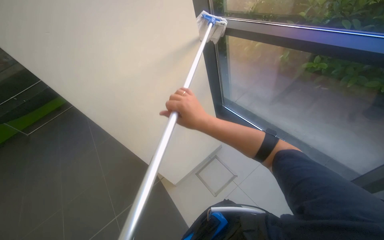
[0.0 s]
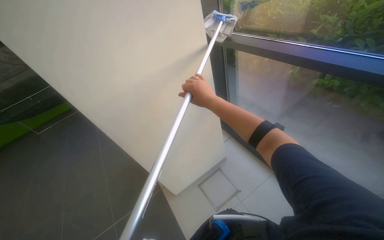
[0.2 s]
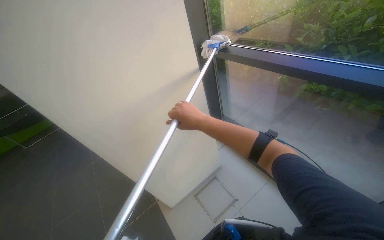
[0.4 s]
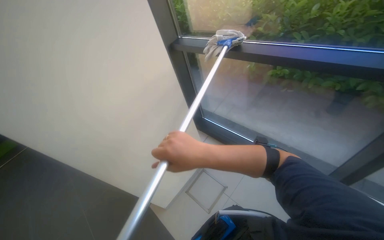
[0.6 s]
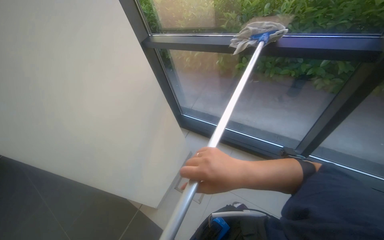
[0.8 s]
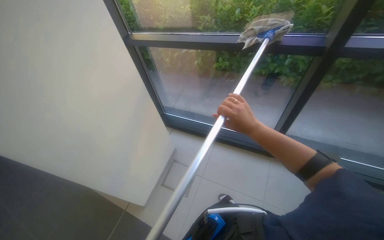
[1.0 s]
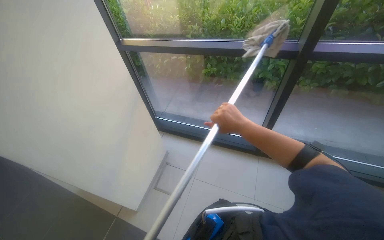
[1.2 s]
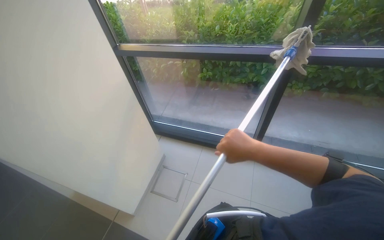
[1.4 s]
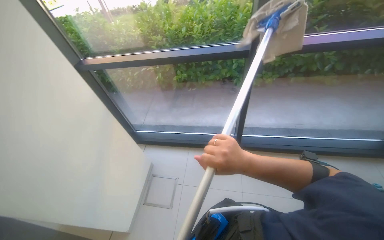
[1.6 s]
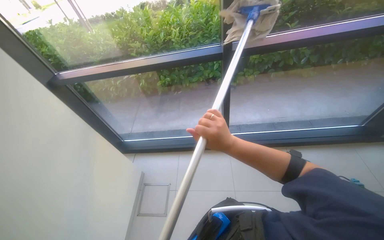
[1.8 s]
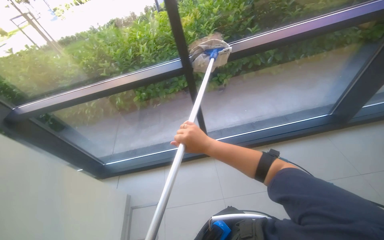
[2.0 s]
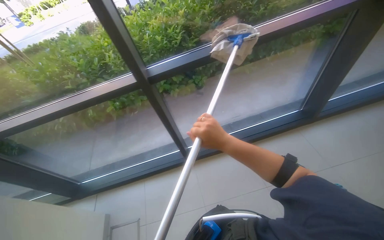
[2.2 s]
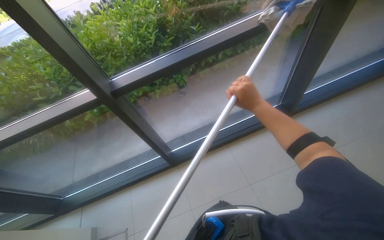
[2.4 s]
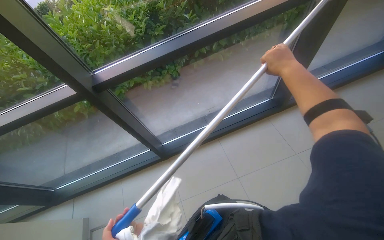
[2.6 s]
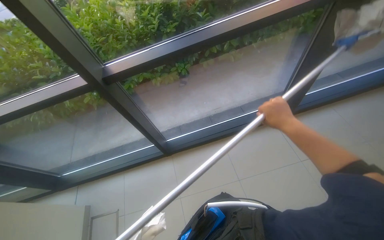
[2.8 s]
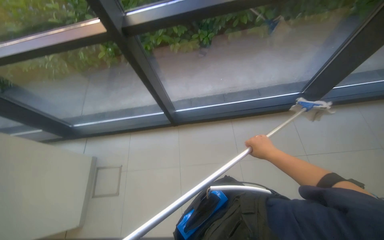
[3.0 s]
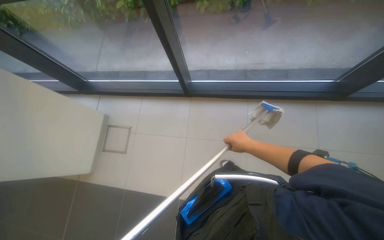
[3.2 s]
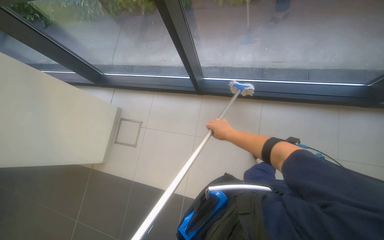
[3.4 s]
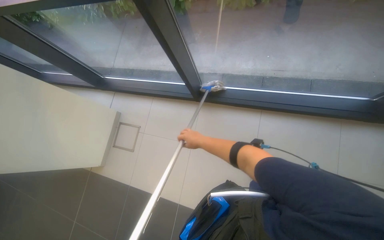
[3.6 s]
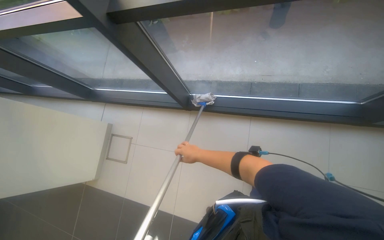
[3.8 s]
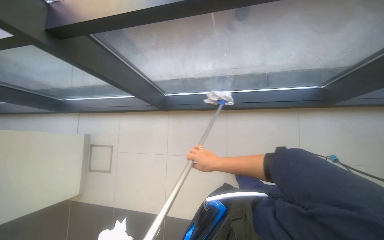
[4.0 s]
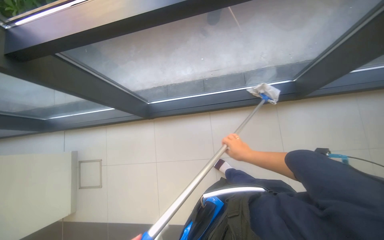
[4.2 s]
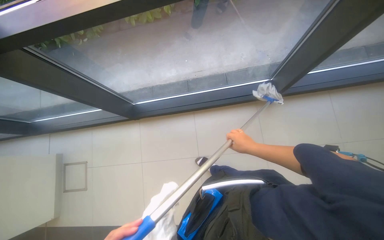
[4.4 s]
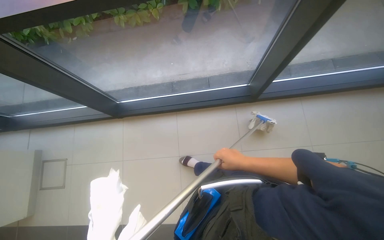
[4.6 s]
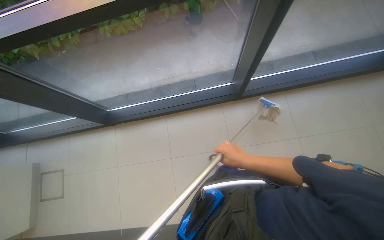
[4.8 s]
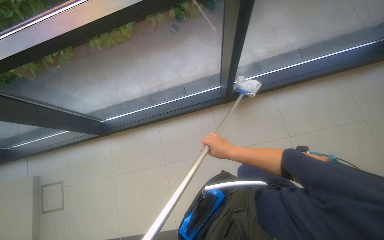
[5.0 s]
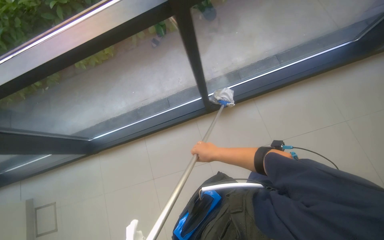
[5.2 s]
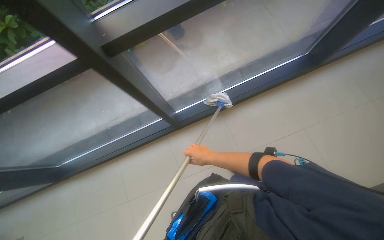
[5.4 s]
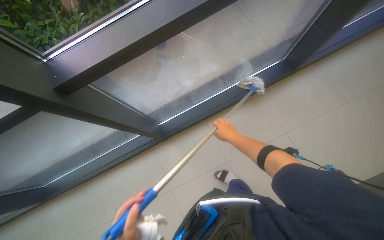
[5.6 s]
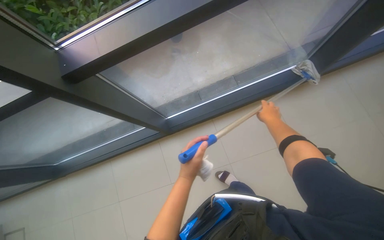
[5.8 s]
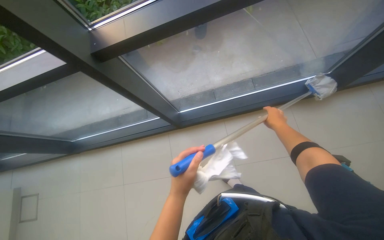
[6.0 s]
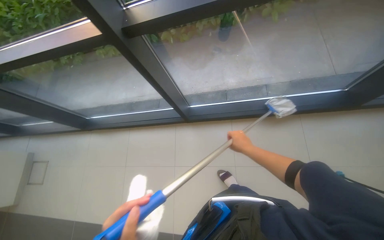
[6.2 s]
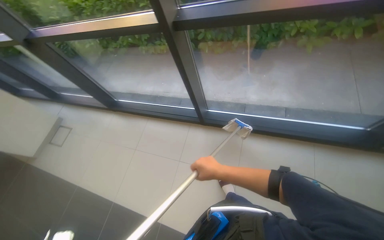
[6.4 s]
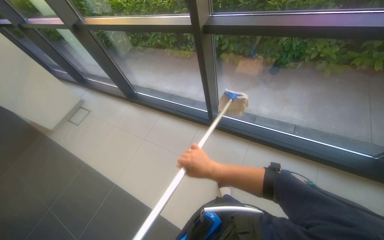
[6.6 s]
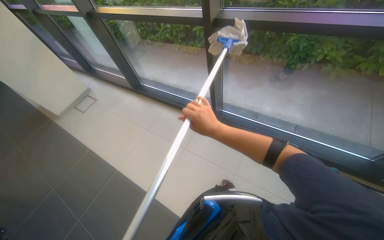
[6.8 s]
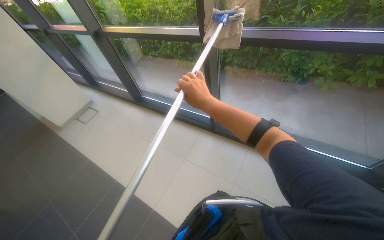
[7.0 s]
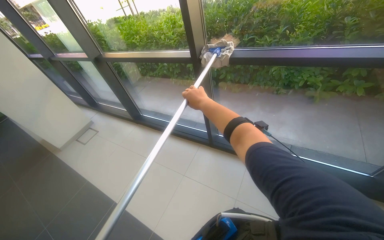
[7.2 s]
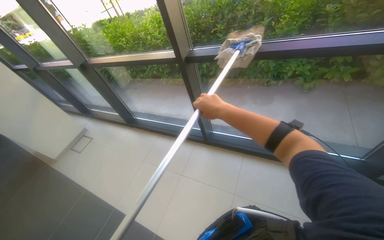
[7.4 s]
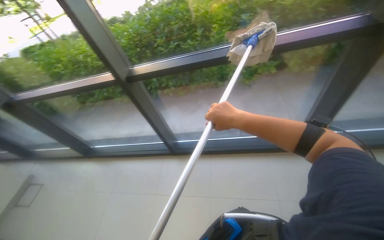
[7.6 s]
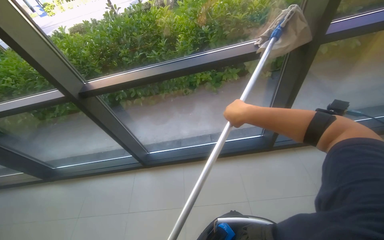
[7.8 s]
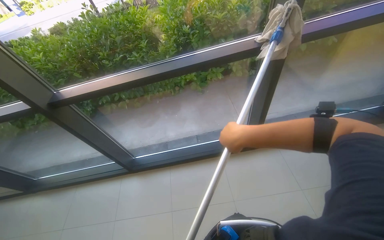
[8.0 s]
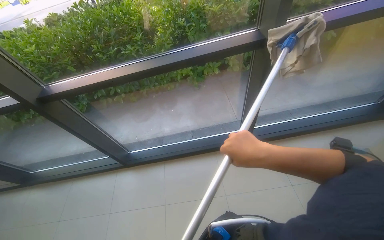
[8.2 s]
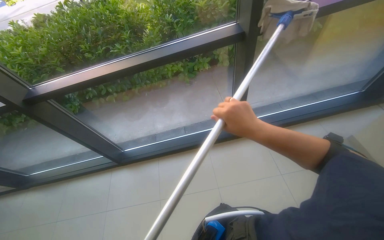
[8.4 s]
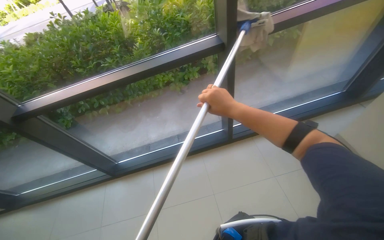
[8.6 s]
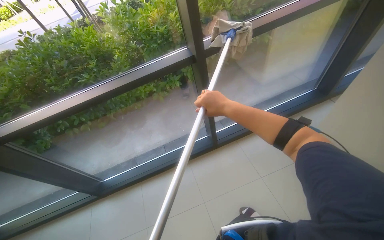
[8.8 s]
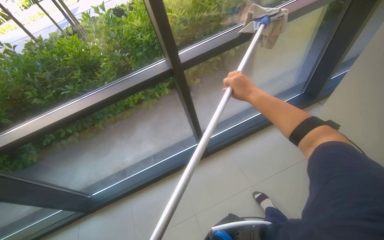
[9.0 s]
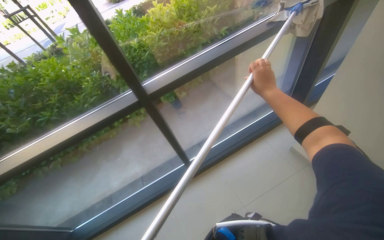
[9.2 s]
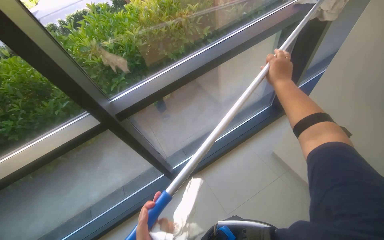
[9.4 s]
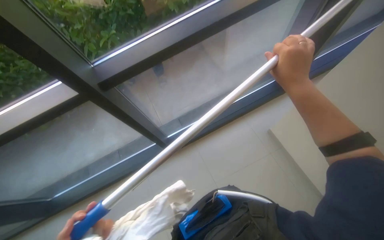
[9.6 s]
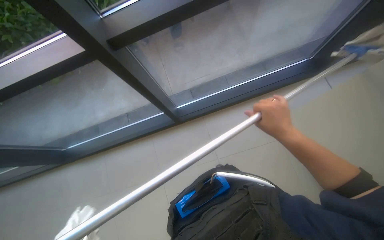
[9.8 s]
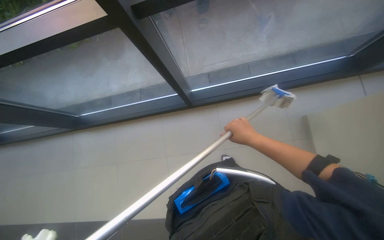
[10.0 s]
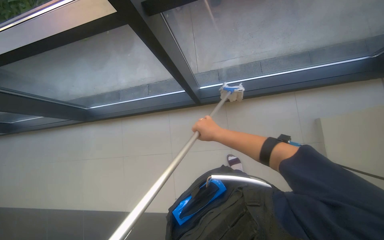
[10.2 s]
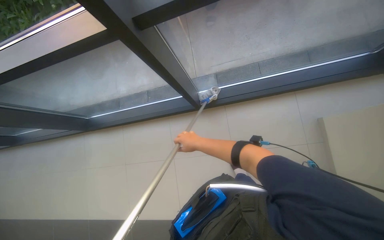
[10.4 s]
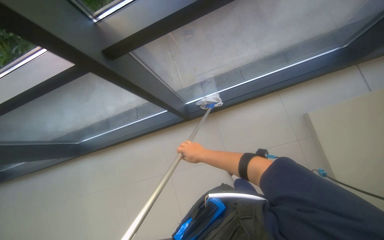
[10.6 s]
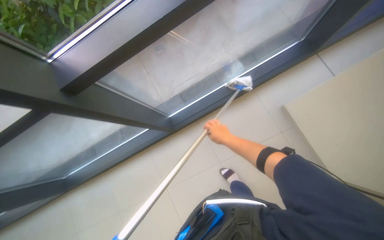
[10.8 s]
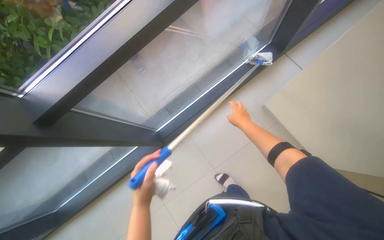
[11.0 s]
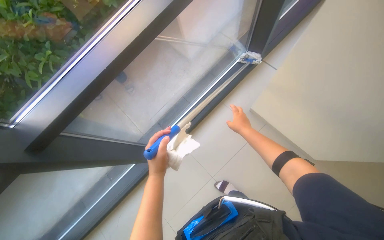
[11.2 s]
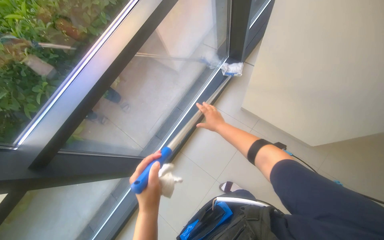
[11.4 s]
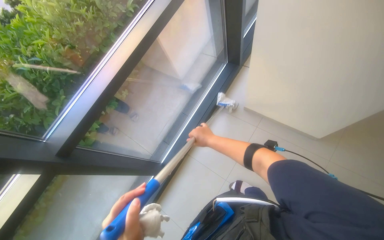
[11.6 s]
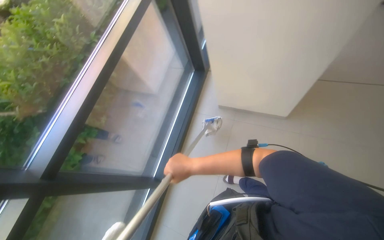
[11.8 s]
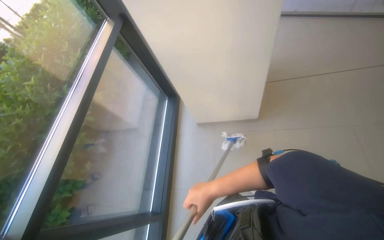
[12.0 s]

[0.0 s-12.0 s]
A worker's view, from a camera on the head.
Job: cleaning windows.
The whole recording: Cleaning glass windows with mop. The worker cleans the glass windows using a mop on a long pole.
0.0 to 1.6 s: The wearer looks about 45 degrees further to the right.
1.6 to 3.0 s: The camera travels some 60 cm. The camera pitches downward, by some 15 degrees.
3.0 to 4.4 s: The view tips downward by roughly 10 degrees. The right hand travels to the left and back again, about 30 cm each way.
4.4 to 6.0 s: The camera is carried to the right, roughly 70 cm.
6.0 to 7.6 s: The camera is carried some 50 cm. The view tilts approximately 20 degrees upward.
7.6 to 9.0 s: The wearer moves to the right, about 60 cm. The wearer's head swings some 25 degrees to the right.
9.0 to 10.4 s: The camera travels some 60 cm. The view tilts roughly 35 degrees downward.
10.4 to 12.0 s: The head rotates about 60 degrees to the right. The wearer looks roughly 35 degrees further upward.

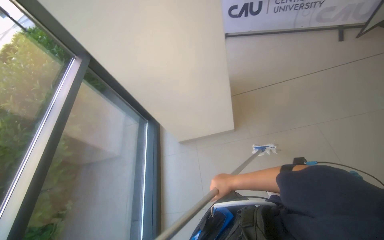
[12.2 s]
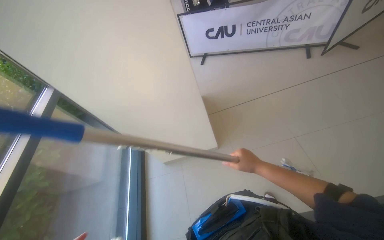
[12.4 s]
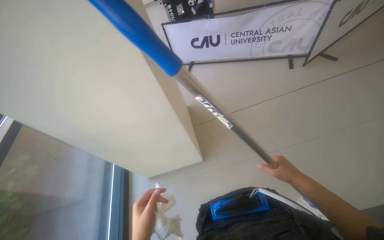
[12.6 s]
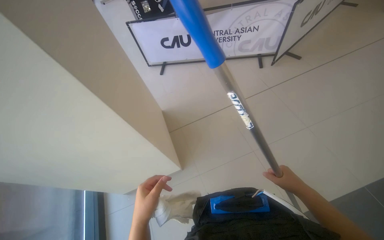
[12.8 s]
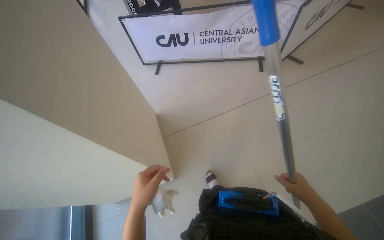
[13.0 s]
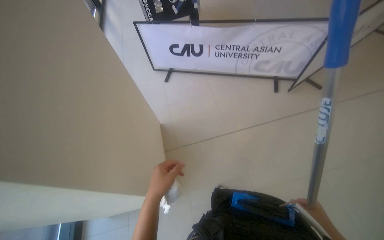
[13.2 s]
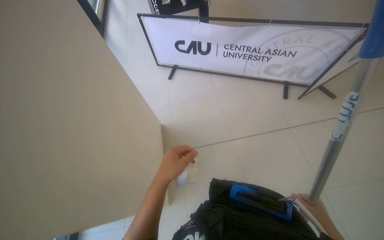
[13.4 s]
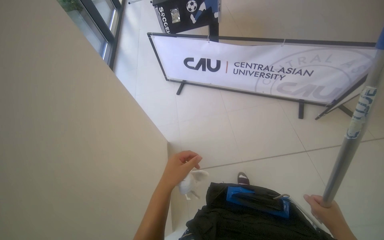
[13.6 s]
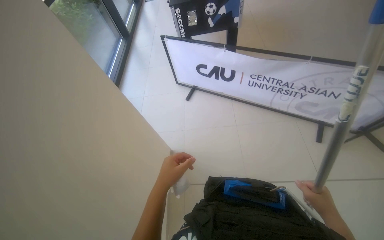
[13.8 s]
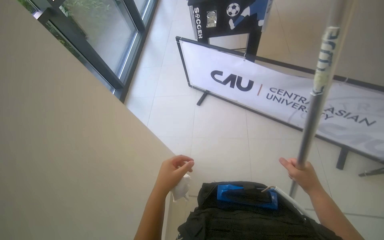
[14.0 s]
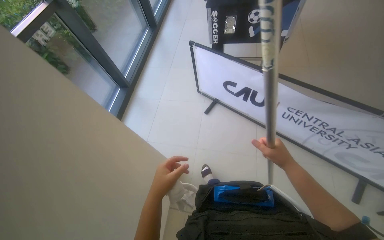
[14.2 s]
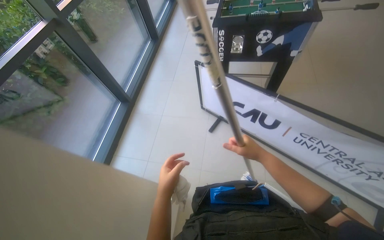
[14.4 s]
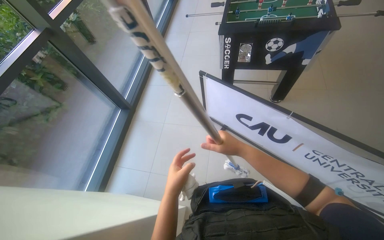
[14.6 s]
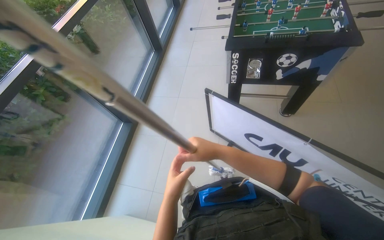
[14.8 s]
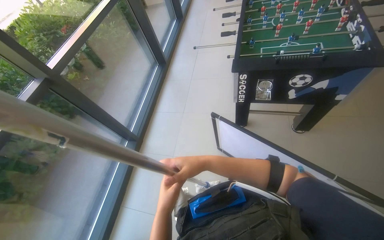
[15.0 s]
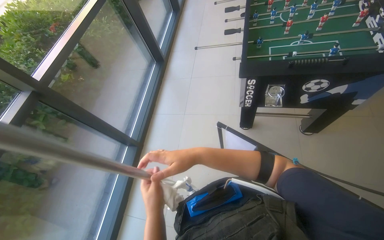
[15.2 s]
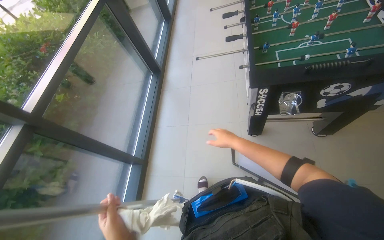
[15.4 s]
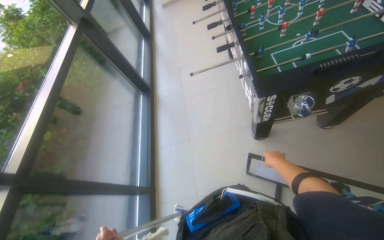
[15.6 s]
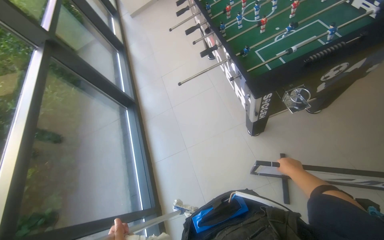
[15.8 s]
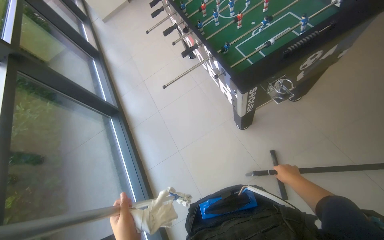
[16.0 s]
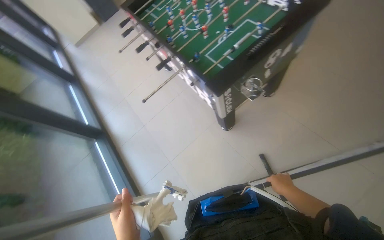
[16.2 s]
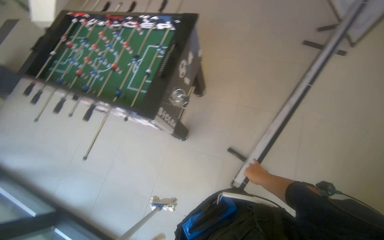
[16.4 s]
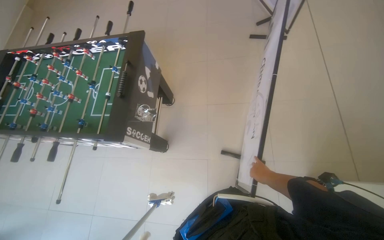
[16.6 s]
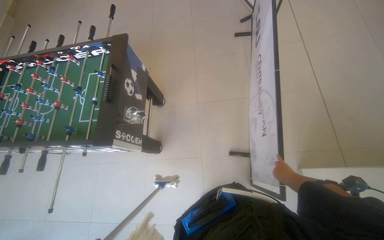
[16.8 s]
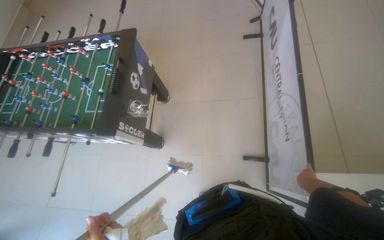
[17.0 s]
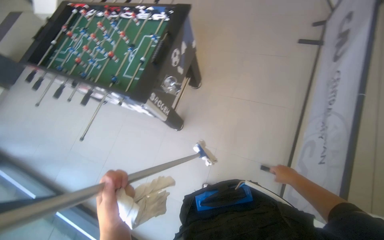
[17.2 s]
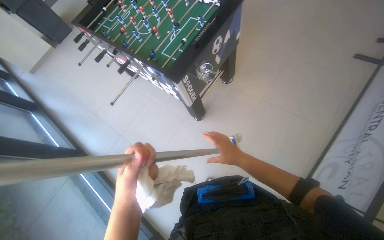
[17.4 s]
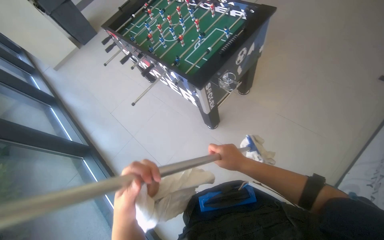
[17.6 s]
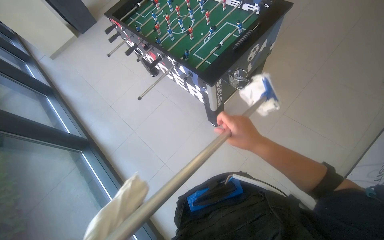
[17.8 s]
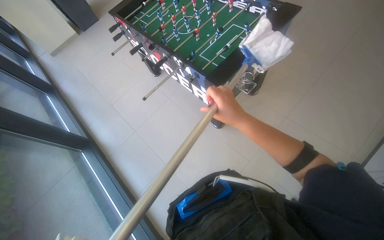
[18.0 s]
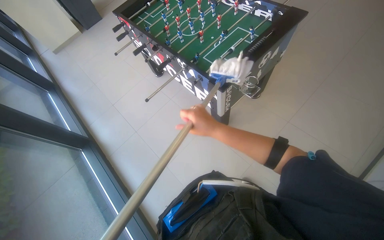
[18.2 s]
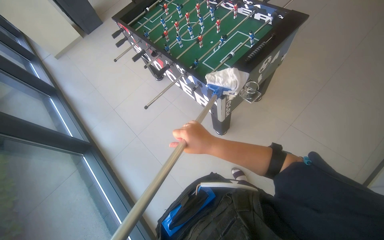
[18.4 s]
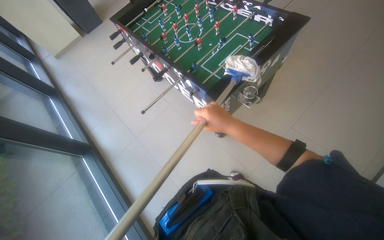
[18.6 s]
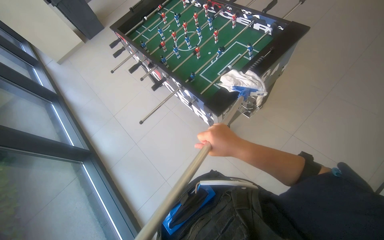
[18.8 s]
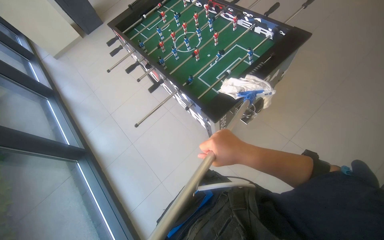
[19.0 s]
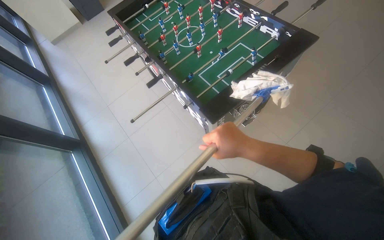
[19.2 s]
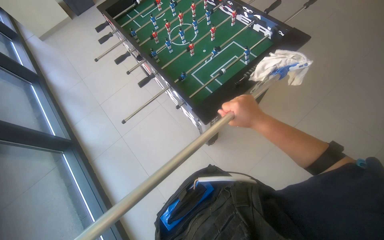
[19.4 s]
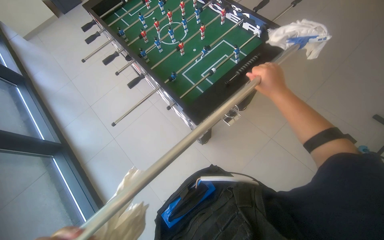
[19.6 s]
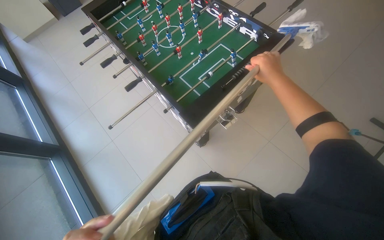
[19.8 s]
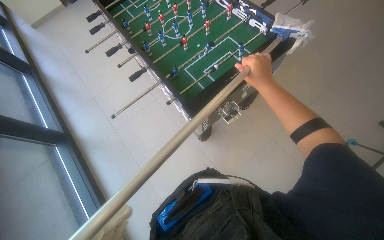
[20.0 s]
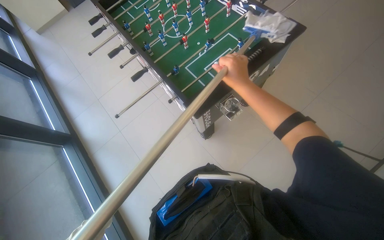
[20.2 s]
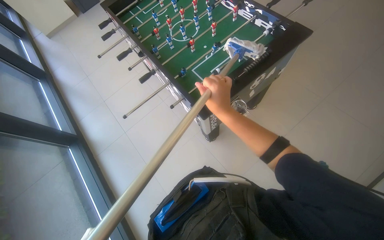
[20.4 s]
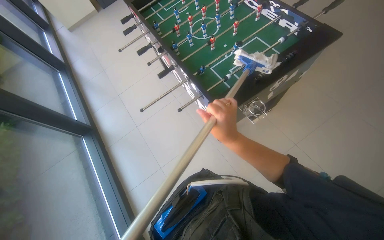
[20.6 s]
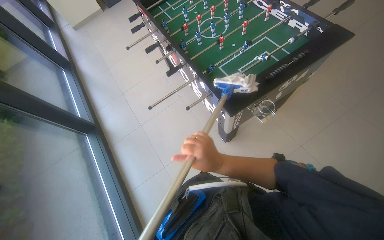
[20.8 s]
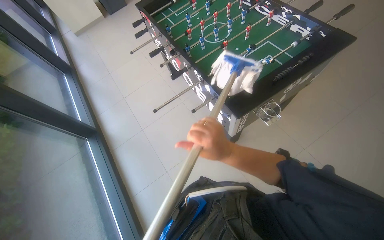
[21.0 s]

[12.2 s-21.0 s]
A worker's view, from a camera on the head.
Job: cleaning windows.
The whole recording: Cleaning glass windows with mop. The worker cleans the glass windows using a mop on a long pole.
12.2 to 13.6 s: The camera is carried about 80 cm.
13.6 to 15.2 s: The wearer moves approximately 1.5 m. The head rotates some 15 degrees to the left.
15.2 to 16.6 s: The head turns to the right by approximately 95 degrees. The view tilts some 20 degrees upward.
16.6 to 18.0 s: The wearer looks roughly 40 degrees further to the left.
18.0 to 19.6 s: The right hand is displaced up the picture and to the right by approximately 40 cm.
19.6 to 21.0 s: The right hand is displaced to the left and down the picture by roughly 40 cm.
